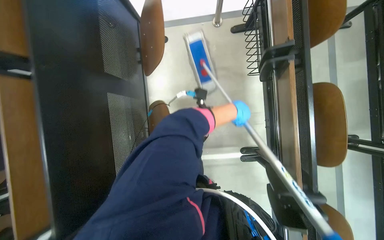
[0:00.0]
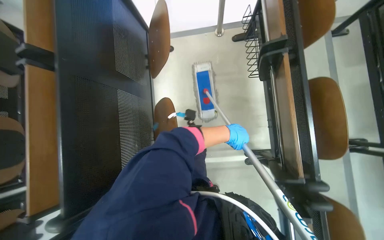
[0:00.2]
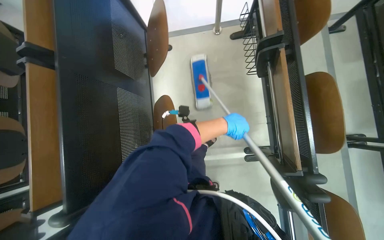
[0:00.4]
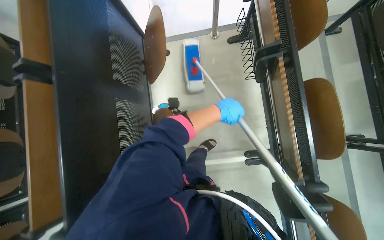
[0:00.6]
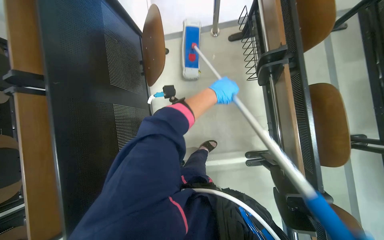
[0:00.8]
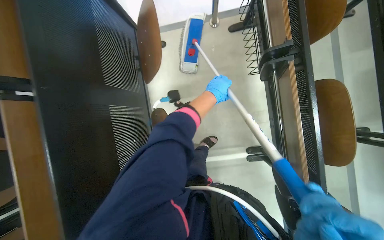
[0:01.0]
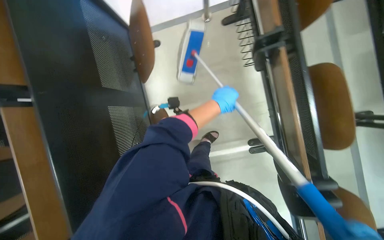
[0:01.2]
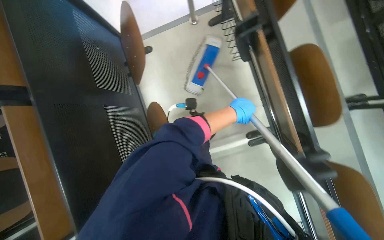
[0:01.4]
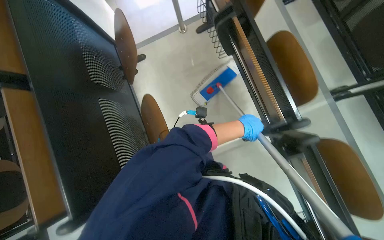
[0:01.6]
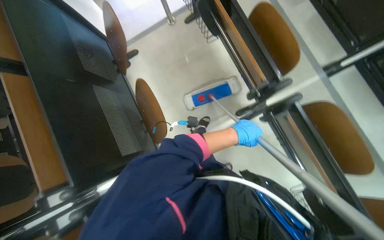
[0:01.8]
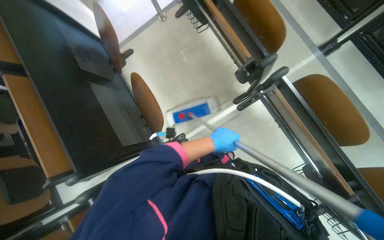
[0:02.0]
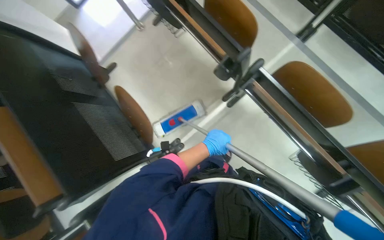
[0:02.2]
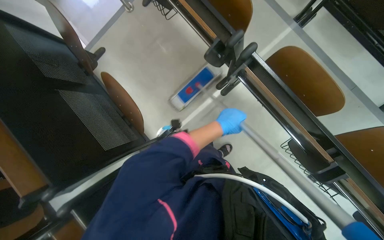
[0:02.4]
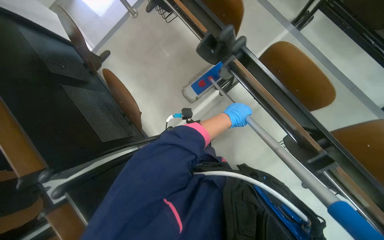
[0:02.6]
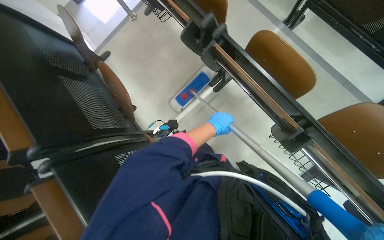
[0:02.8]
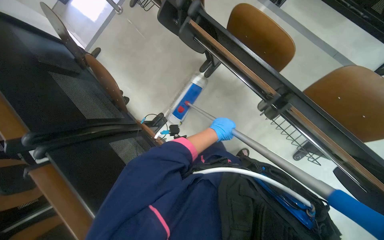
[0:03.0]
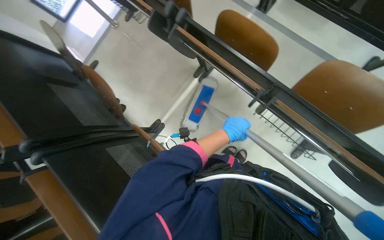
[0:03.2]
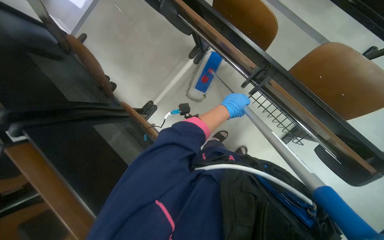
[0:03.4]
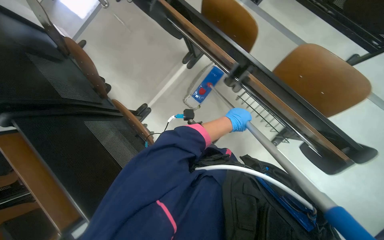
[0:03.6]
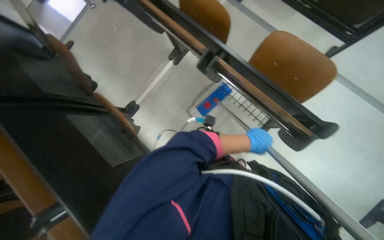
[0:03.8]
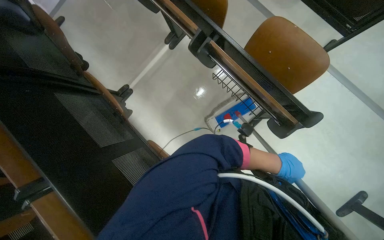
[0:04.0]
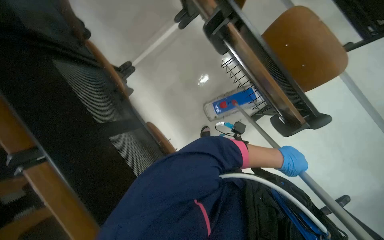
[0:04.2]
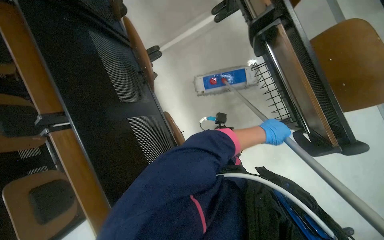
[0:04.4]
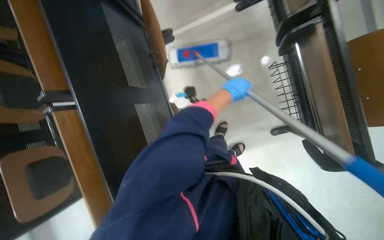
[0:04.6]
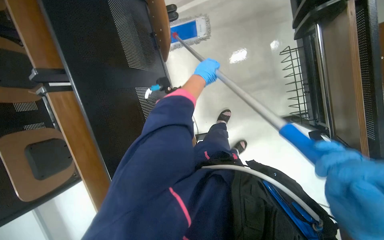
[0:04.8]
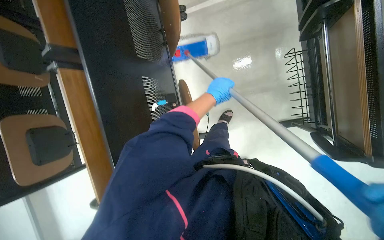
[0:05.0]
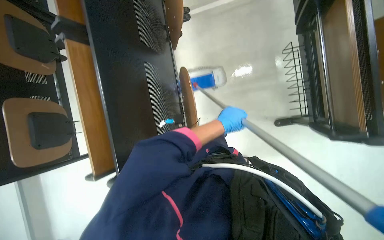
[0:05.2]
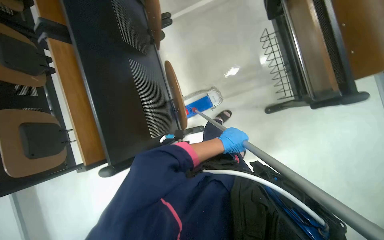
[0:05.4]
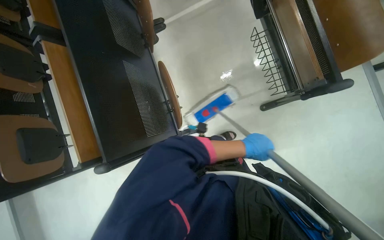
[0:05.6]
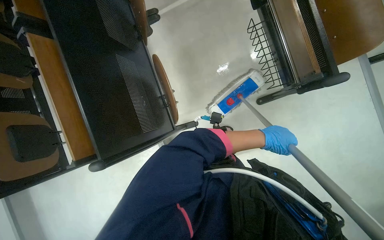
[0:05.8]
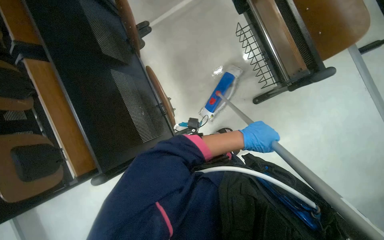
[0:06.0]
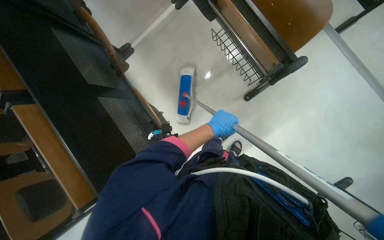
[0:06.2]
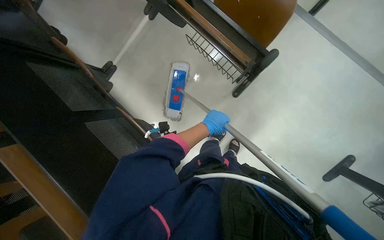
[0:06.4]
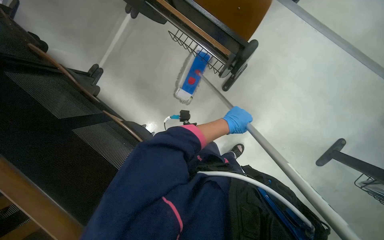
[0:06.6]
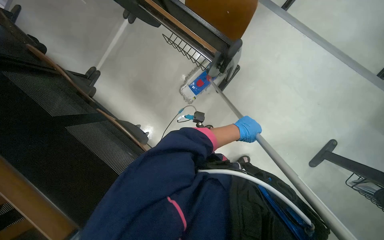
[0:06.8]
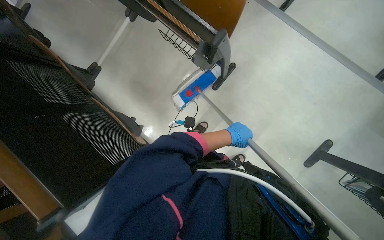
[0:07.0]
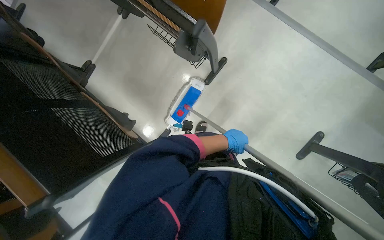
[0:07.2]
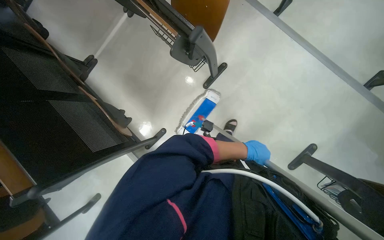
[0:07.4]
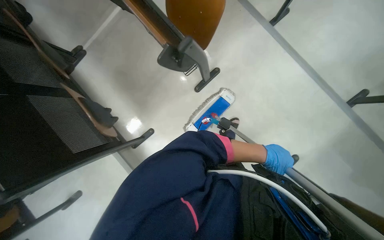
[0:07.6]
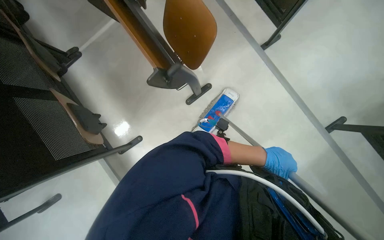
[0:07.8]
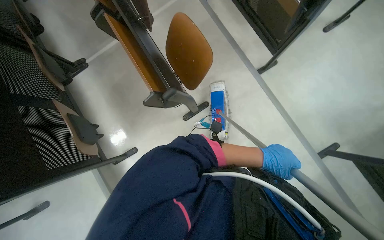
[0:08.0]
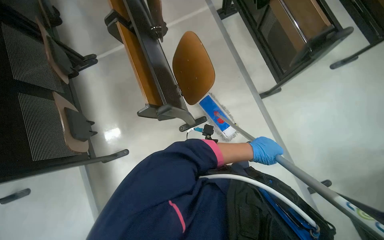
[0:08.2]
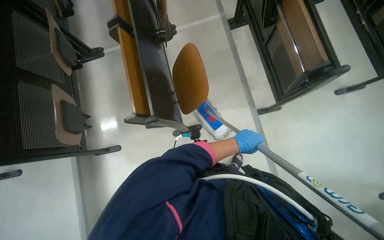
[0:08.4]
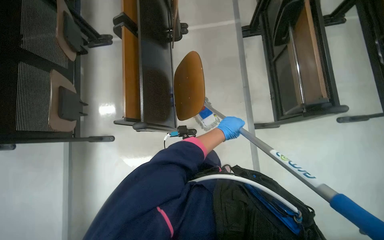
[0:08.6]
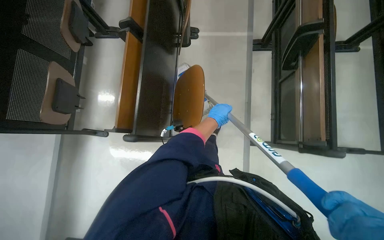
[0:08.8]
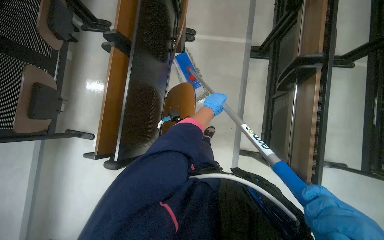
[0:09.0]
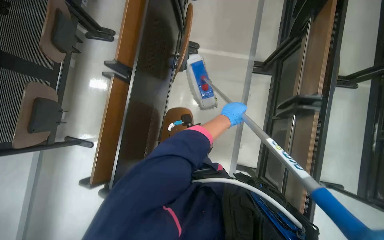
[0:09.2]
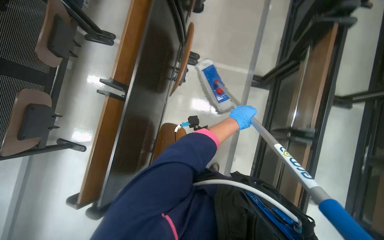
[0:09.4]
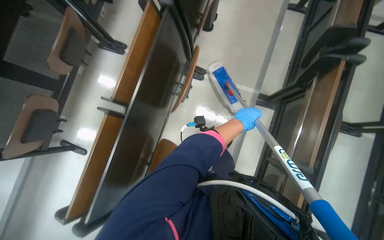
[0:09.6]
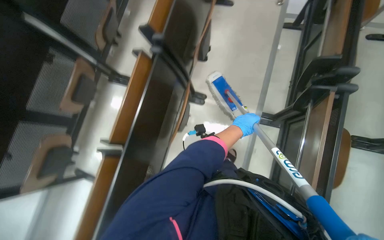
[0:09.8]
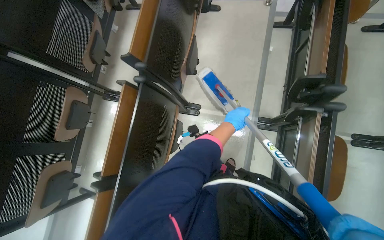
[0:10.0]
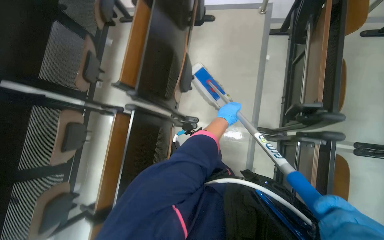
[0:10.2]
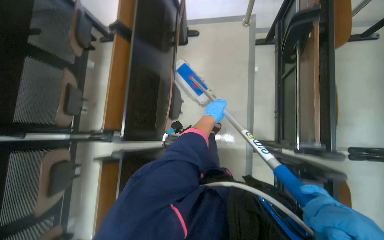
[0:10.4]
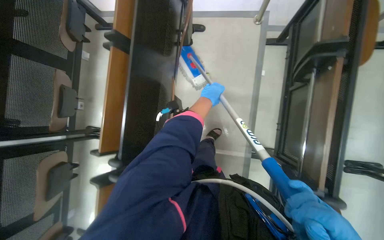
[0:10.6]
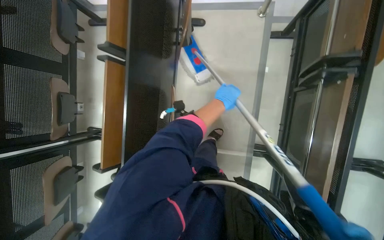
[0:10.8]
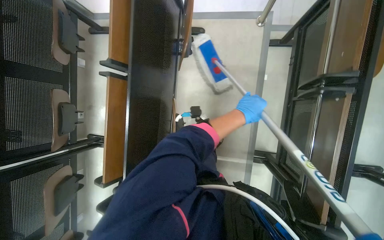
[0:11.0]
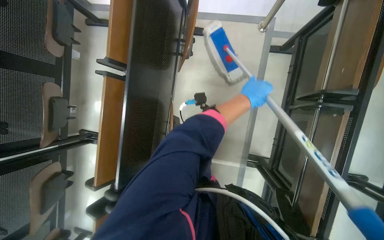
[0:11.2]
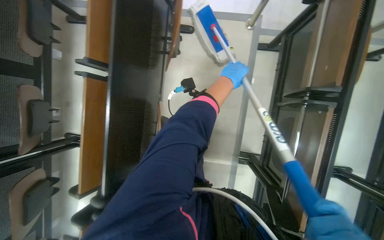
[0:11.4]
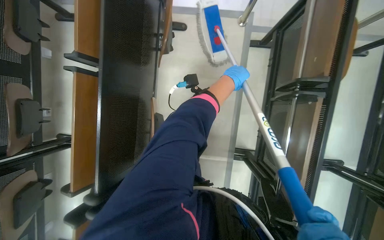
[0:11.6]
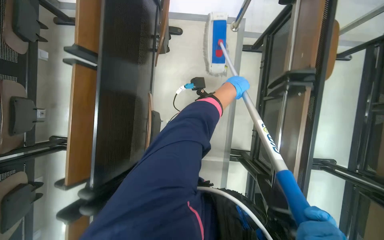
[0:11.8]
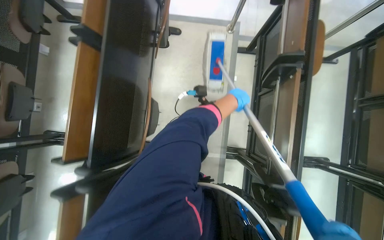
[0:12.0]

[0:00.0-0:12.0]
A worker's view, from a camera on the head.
Job: mopping floor.
The whole recording: Mopping auditorium floor. The worker mops the floor in the auditorium.
0:00.0 to 0:01.6: The left hand goes up and down the picture, roughly 15 cm each way, reversing 2 times.
0:01.6 to 0:03.0: The head travels about 70 cm.
0:03.0 to 0:04.4: The left hand shifts about 35 cm to the right.
0:04.4 to 0:06.0: The left hand travels up the picture and back again, about 20 cm each way.
0:06.0 to 0:07.6: The head travels about 40 cm.
0:07.6 to 0:09.0: The wearer moves about 70 cm. The scene rotates clockwise by about 50 degrees.
0:09.0 to 0:10.4: The head travels roughly 1 m.
0:10.4 to 0:12.0: The left hand heads up the picture, to the right and nearer to the camera, covering some 25 cm.

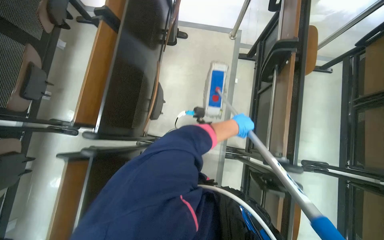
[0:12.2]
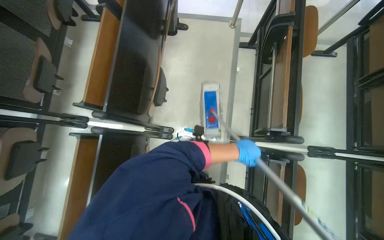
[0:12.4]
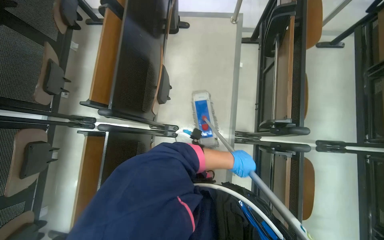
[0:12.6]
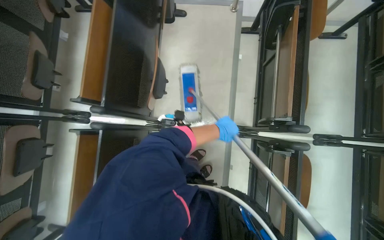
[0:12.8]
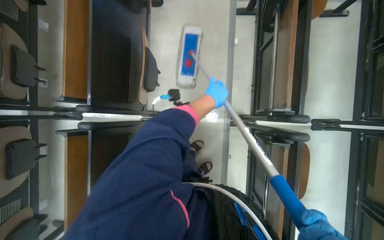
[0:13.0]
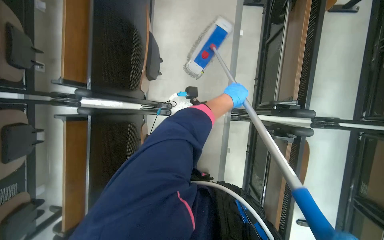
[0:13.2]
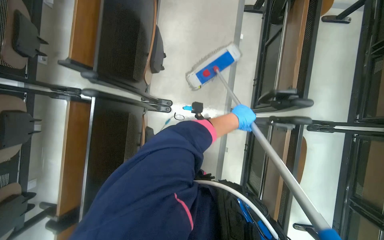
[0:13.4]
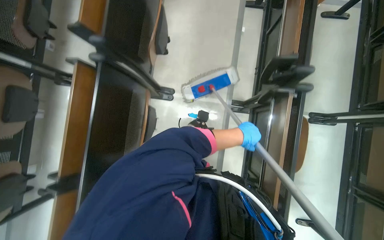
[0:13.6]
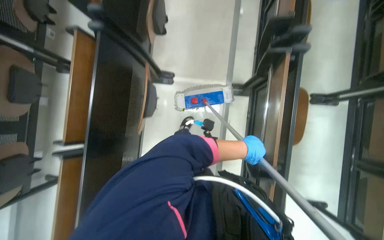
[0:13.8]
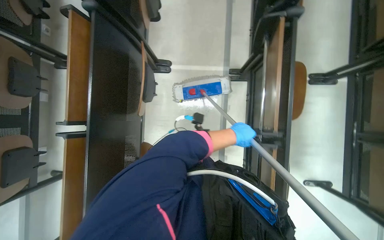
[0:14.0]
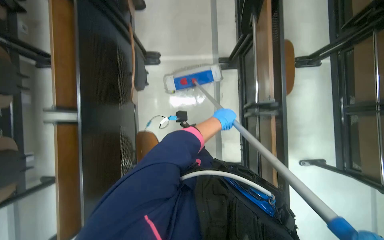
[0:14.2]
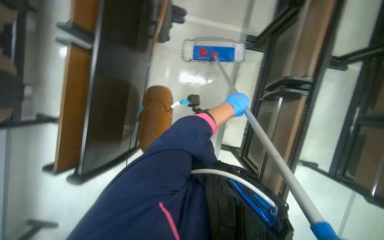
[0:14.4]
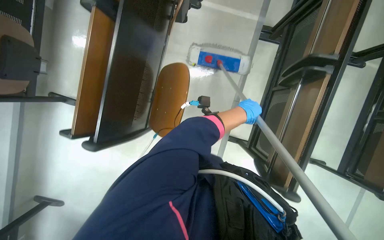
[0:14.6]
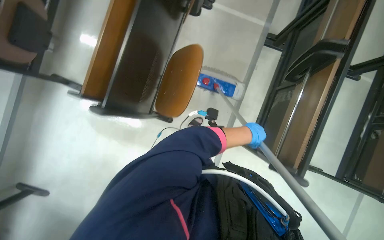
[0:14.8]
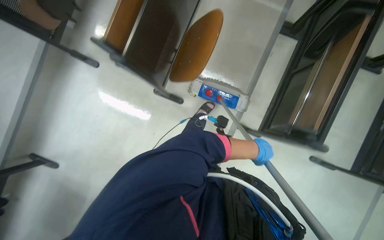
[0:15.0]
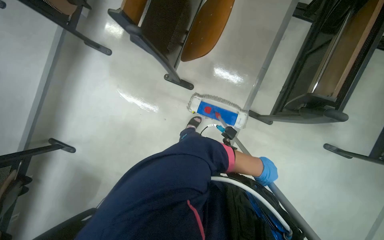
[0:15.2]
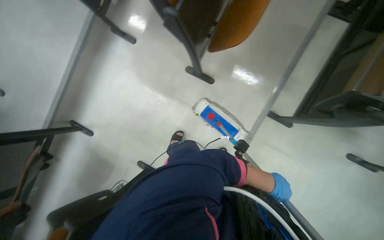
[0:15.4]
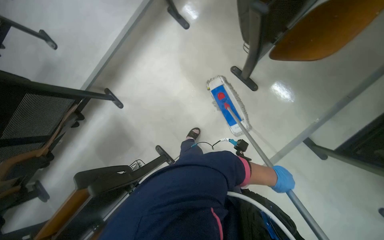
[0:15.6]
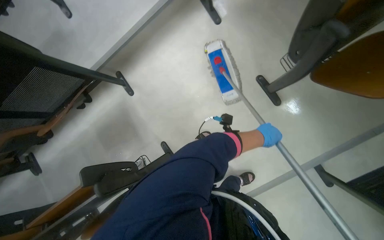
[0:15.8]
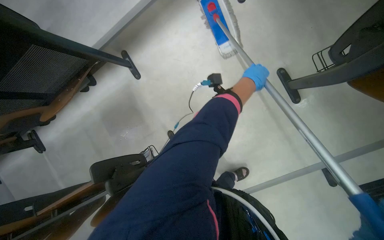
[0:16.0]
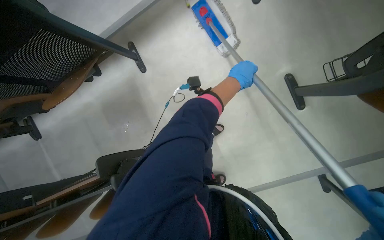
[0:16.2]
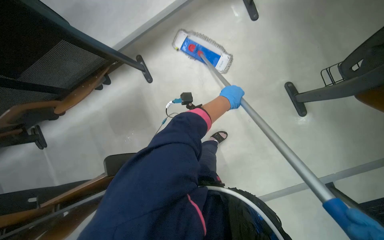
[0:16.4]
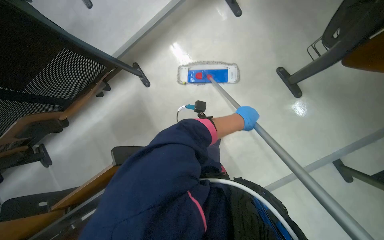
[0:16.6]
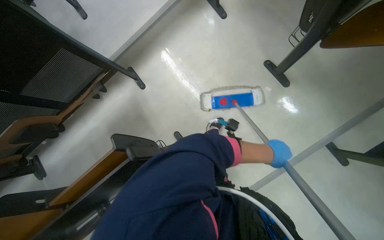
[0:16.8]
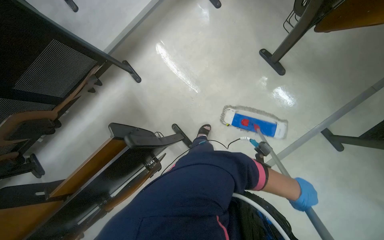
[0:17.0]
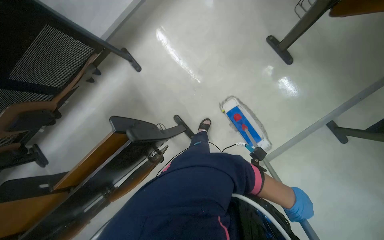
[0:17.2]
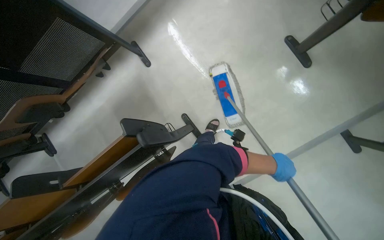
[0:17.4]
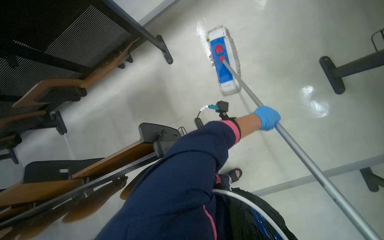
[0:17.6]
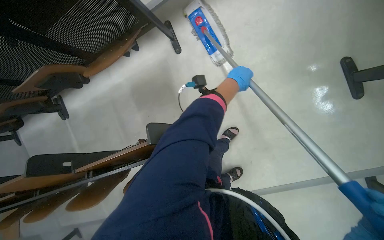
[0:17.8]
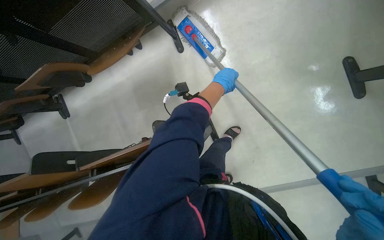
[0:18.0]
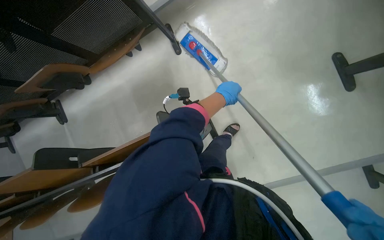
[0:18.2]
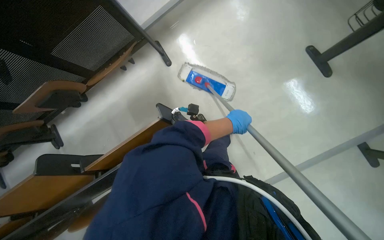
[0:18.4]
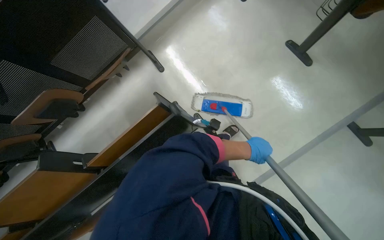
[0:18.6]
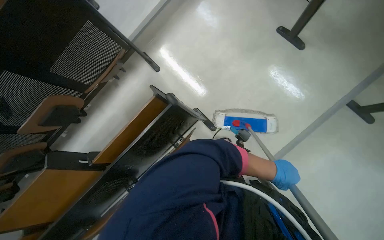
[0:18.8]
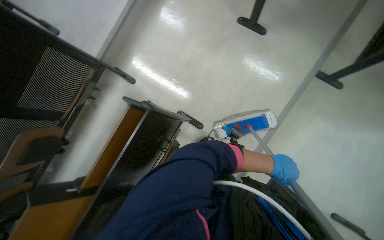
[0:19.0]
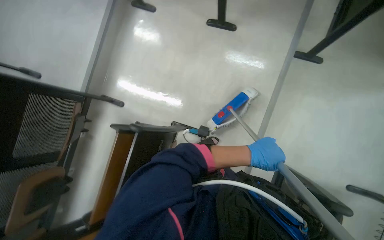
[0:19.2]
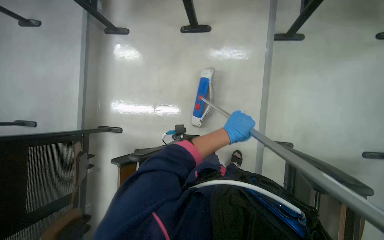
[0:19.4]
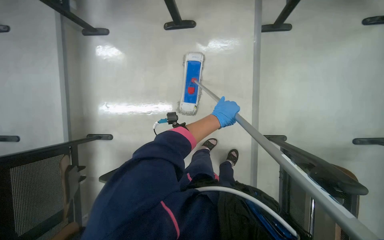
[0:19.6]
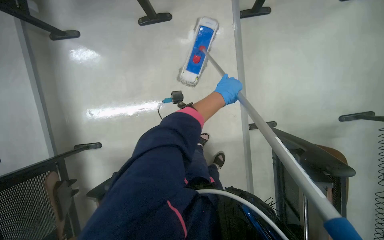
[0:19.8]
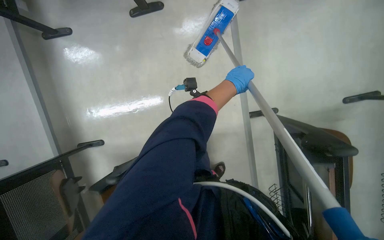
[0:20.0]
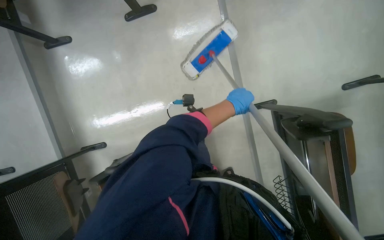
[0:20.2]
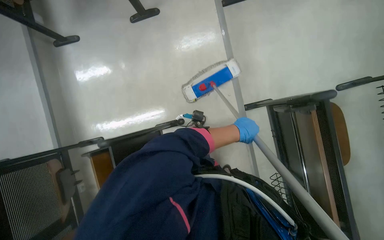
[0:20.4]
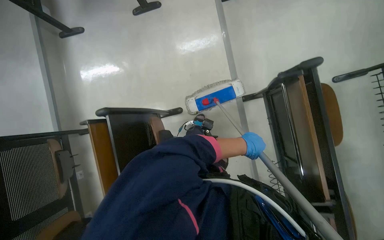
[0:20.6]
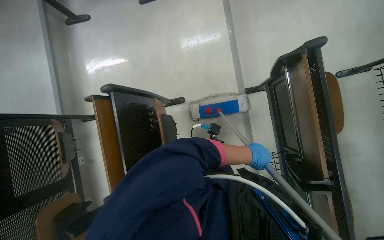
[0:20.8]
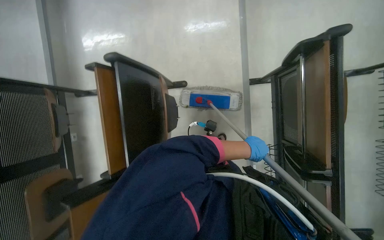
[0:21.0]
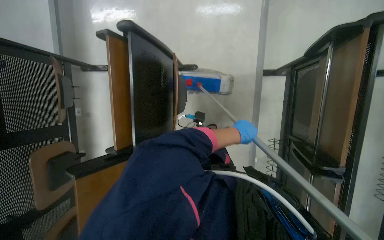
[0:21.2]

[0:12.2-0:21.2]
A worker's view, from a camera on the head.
Job: mopping floor.
The whole recording: Mopping auditorium floor. The worker mops the floor in the auditorium.
0:12.2 to 0:13.8: The head travels about 50 cm.
0:13.8 to 0:15.2: The camera is carried some 70 cm.
0:15.2 to 0:16.6: The wearer moves about 60 cm. The scene turns roughly 35 degrees clockwise in the picture.
0:16.6 to 0:18.2: The left hand is displaced to the left by roughly 30 cm, and reaches roughly 50 cm down the picture, then returns.
0:18.2 to 0:19.8: The head travels some 50 cm. The view tips upward by roughly 15 degrees. The scene turns approximately 75 degrees counterclockwise in the picture.
0:19.8 to 0:21.2: The wearer moves roughly 60 cm.
